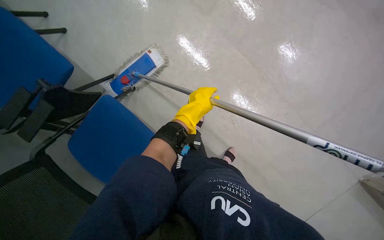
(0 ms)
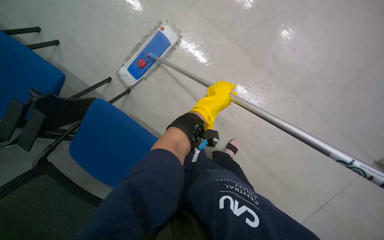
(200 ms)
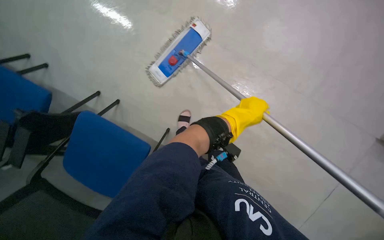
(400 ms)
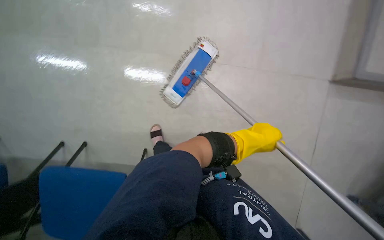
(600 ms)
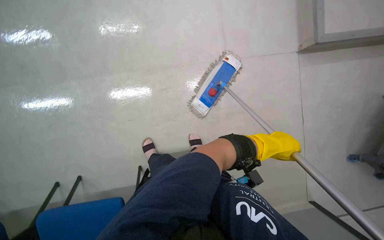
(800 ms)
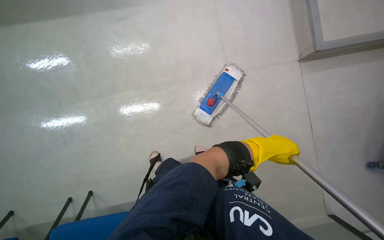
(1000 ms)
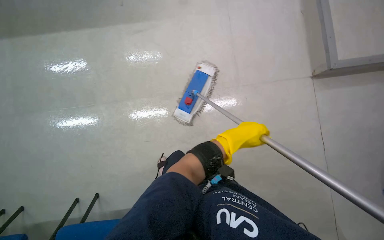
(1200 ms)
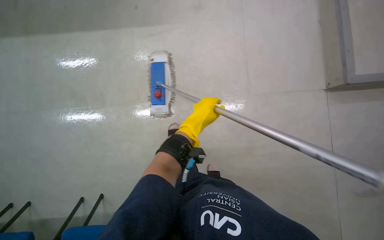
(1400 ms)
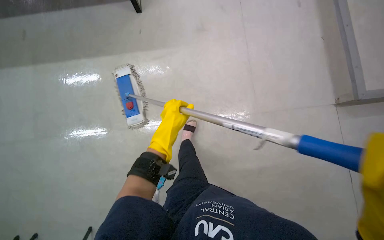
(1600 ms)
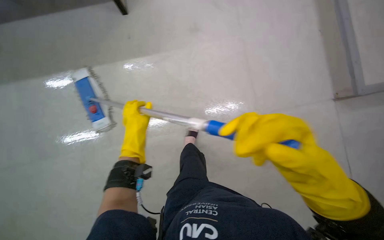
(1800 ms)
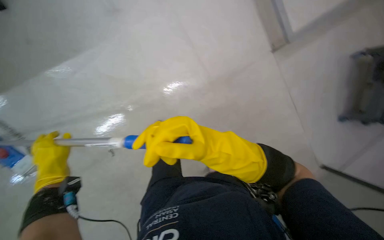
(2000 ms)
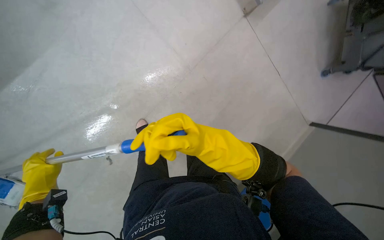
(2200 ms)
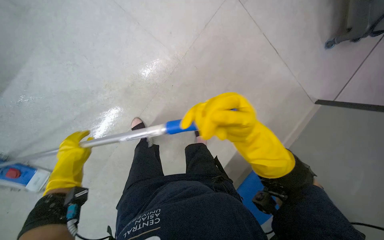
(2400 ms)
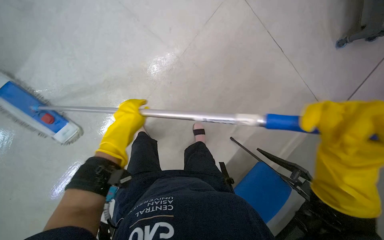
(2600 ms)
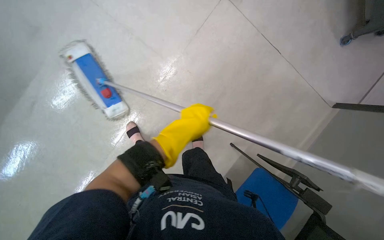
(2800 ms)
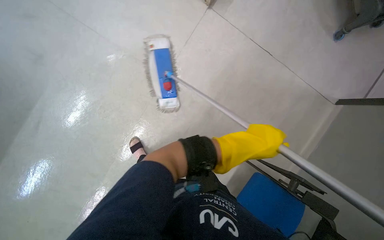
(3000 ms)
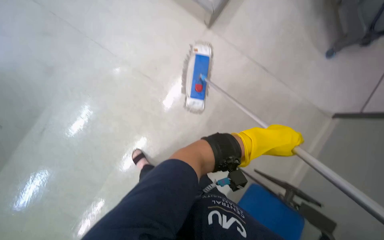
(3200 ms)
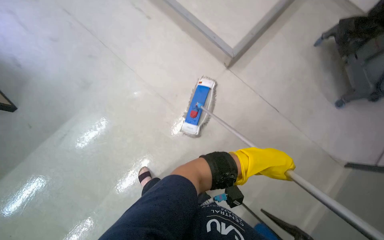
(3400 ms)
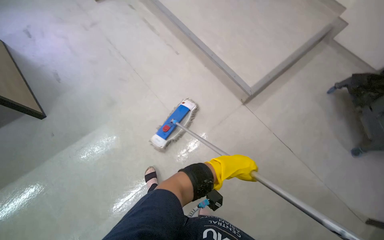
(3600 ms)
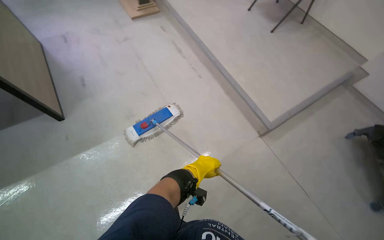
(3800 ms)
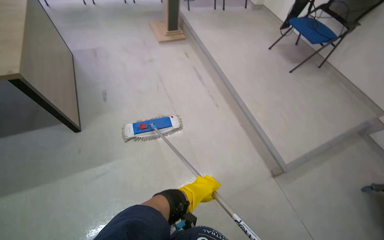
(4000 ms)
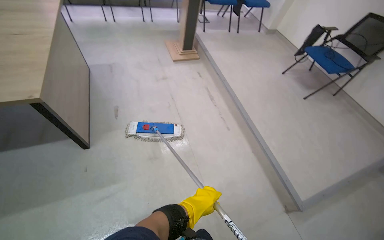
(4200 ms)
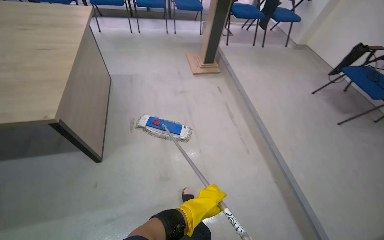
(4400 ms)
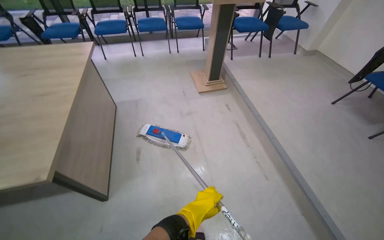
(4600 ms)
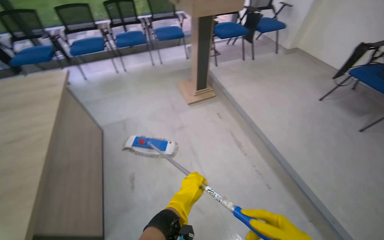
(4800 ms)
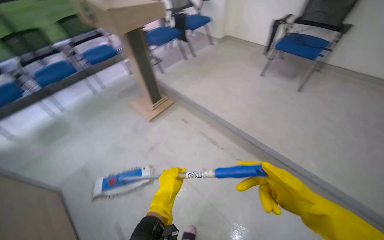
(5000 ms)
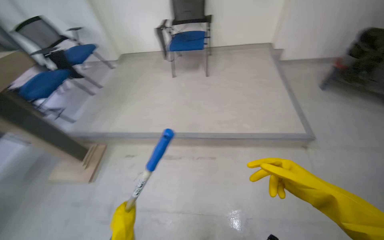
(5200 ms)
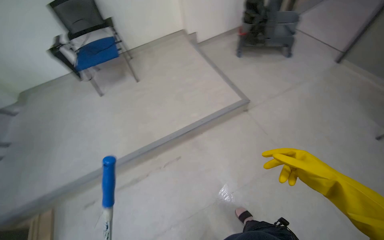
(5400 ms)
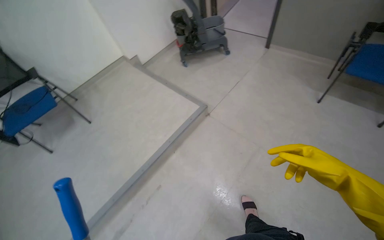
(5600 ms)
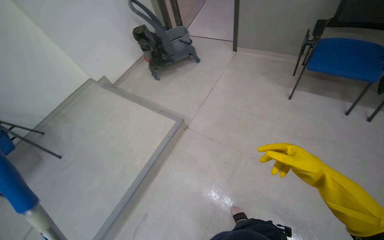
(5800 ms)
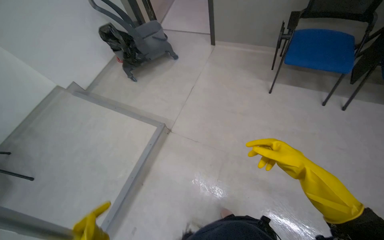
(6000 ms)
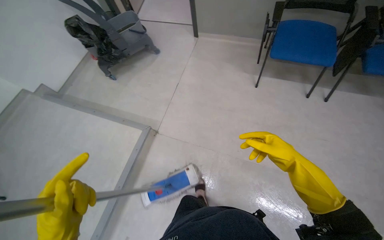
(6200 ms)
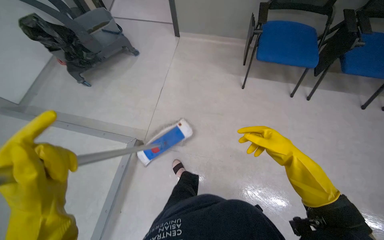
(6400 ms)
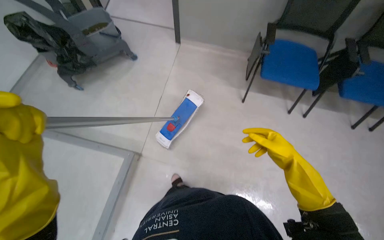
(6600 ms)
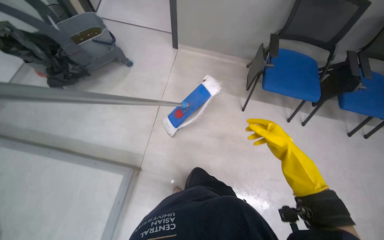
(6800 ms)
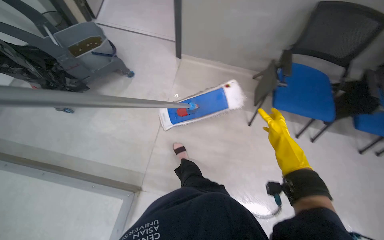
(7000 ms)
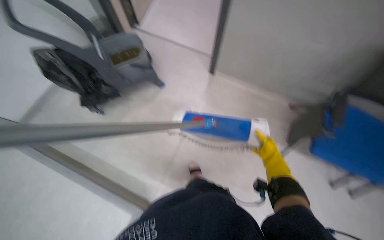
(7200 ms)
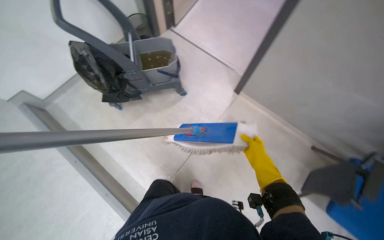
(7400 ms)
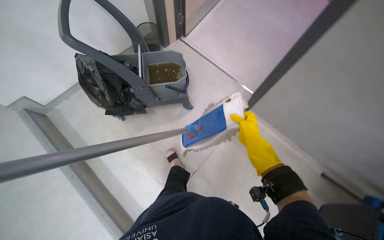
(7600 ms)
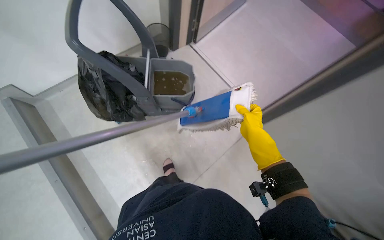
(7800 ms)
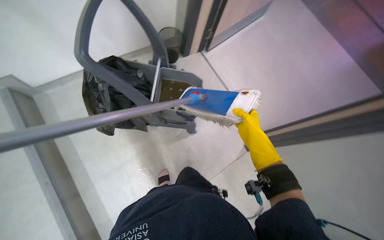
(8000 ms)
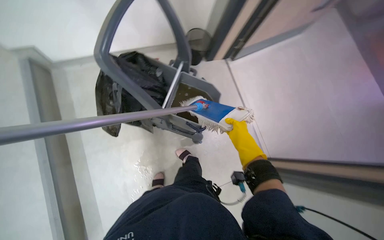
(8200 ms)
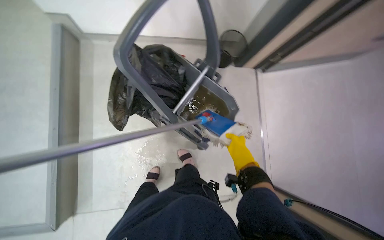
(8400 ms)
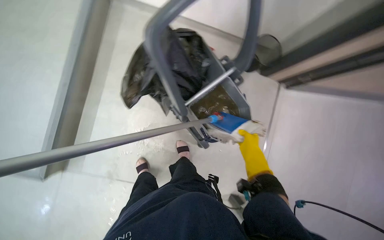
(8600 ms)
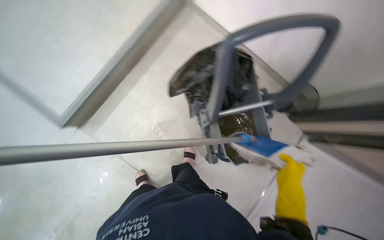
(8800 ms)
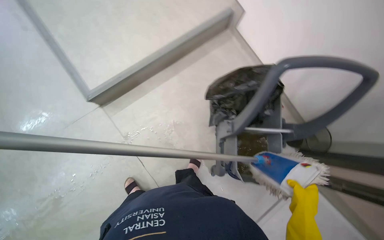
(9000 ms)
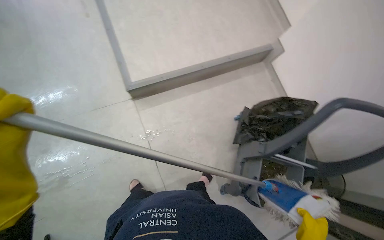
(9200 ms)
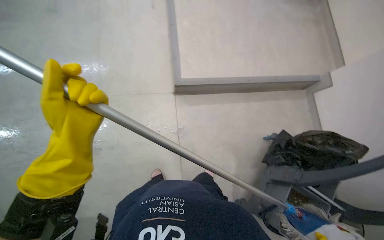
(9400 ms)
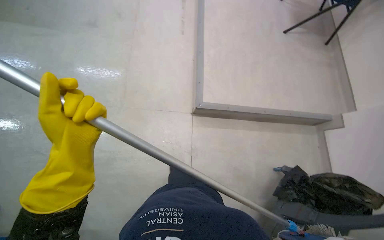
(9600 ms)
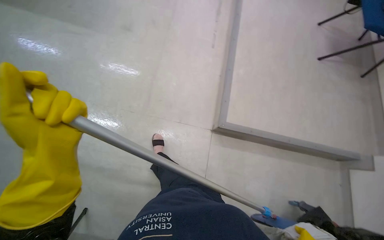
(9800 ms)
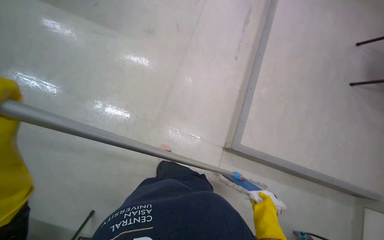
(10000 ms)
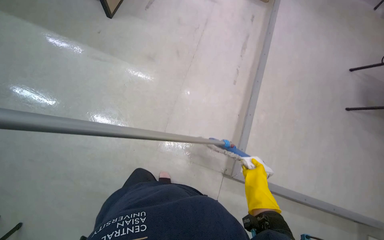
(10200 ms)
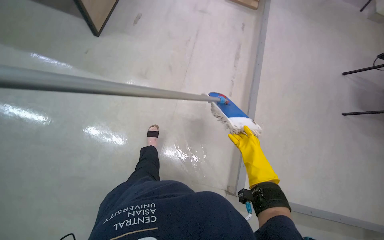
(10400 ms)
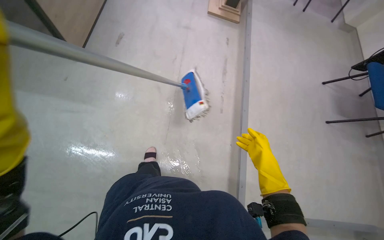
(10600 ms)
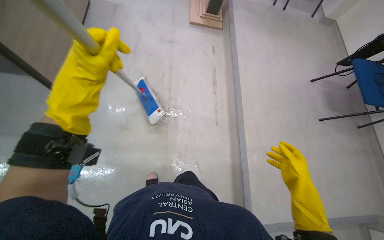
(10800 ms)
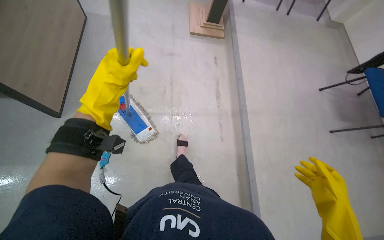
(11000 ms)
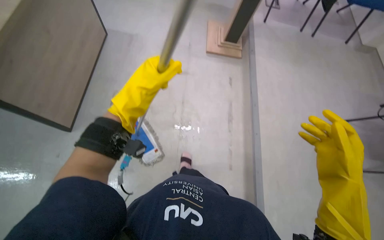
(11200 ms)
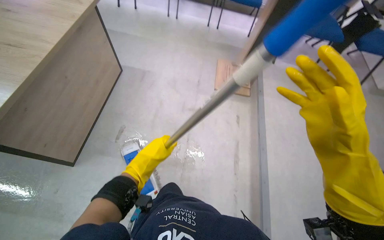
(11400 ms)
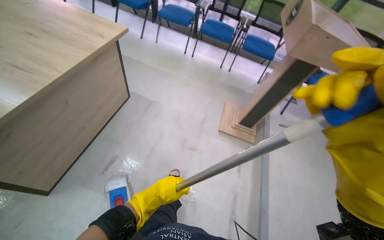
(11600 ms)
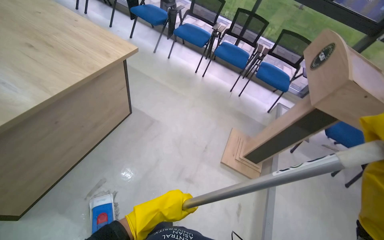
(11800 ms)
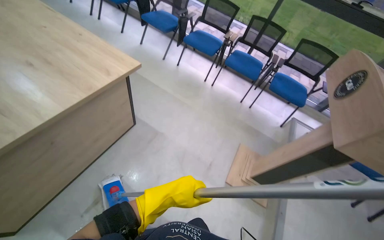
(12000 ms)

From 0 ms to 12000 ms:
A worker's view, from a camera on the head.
Job: mopping floor.
The whole recording: Mopping the meeting room floor. The worker mops the floor of the meeting room with a flat mop.
From 3000 ms to 4400 ms: The head travels about 70 cm. The head turns to the left by approximately 45 degrees. The view tips upward by some 45 degrees.
From 4400 ms to 6000 ms: The head rotates roughly 145 degrees to the right.
From 6000 ms to 7600 ms: The camera is carried roughly 1 m.
From 7600 ms to 9000 ms: The wearer's head swings approximately 100 degrees to the left.
From 9000 ms to 10400 ms: The camera travels some 90 cm. The head turns to the left by some 50 degrees. The view tips upward by roughly 20 degrees.
From 10400 ms to 12000 ms: The camera travels some 1.5 m. The view tilts approximately 25 degrees upward.

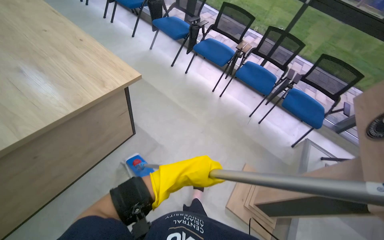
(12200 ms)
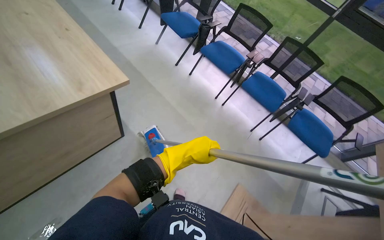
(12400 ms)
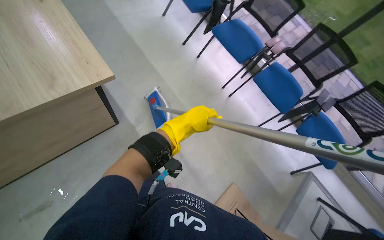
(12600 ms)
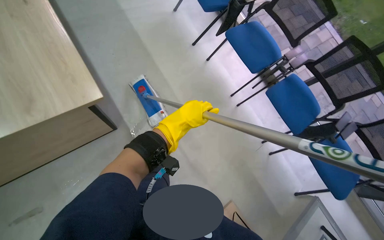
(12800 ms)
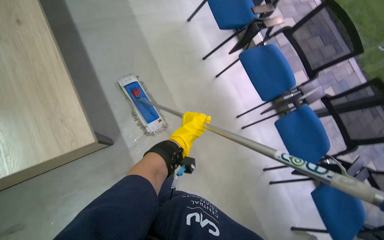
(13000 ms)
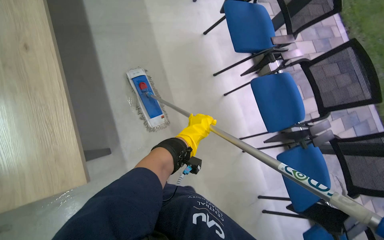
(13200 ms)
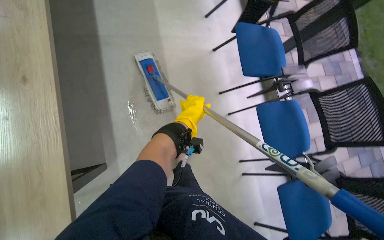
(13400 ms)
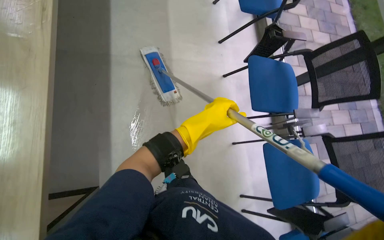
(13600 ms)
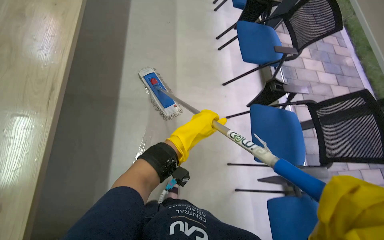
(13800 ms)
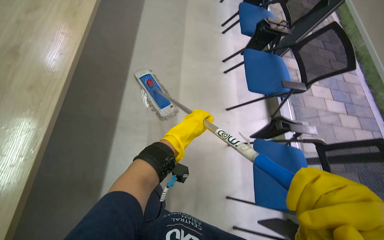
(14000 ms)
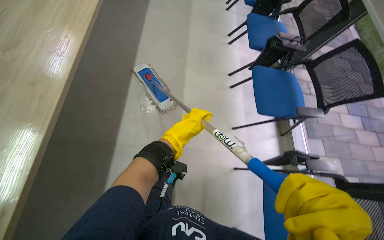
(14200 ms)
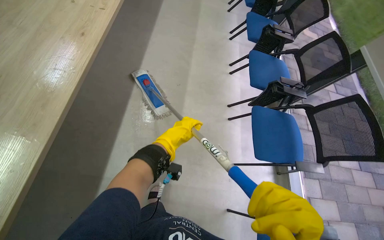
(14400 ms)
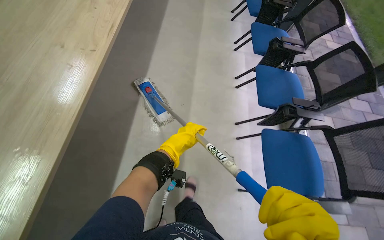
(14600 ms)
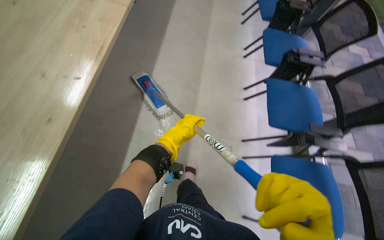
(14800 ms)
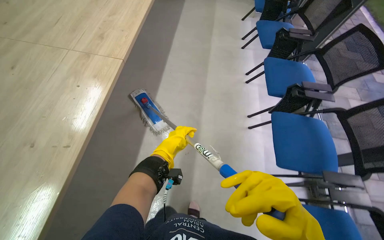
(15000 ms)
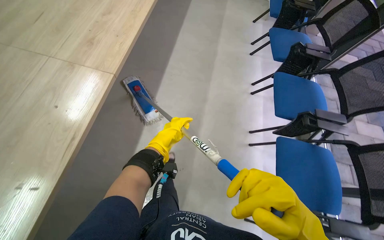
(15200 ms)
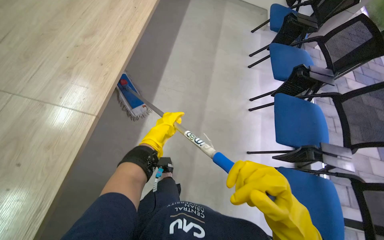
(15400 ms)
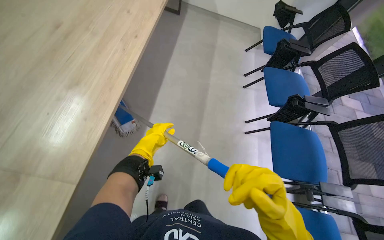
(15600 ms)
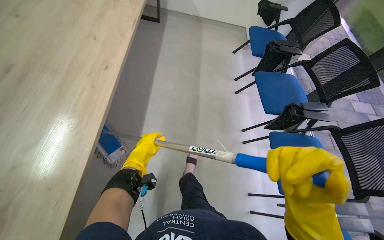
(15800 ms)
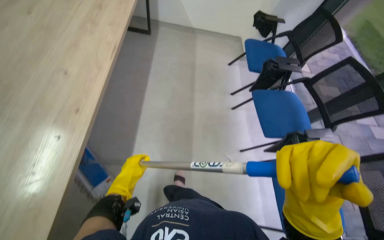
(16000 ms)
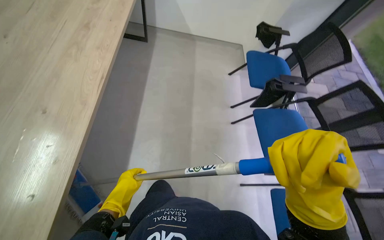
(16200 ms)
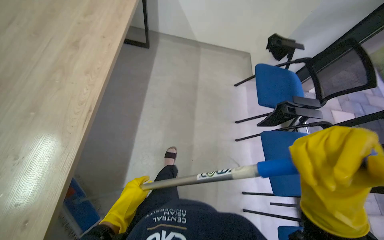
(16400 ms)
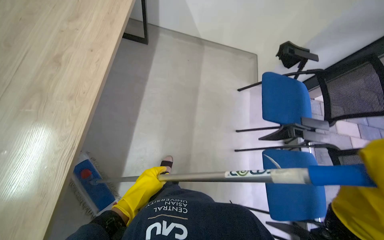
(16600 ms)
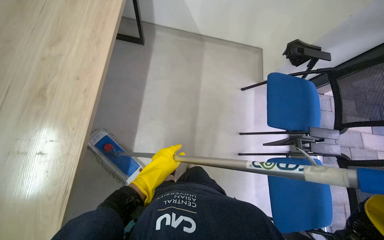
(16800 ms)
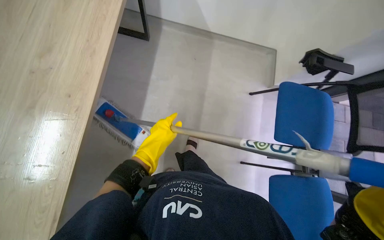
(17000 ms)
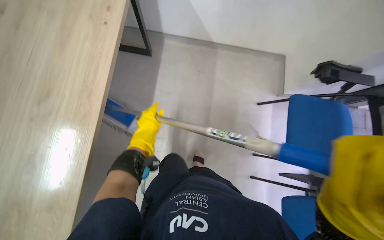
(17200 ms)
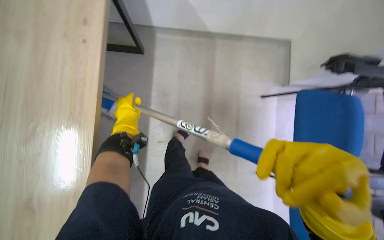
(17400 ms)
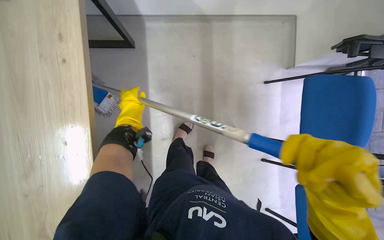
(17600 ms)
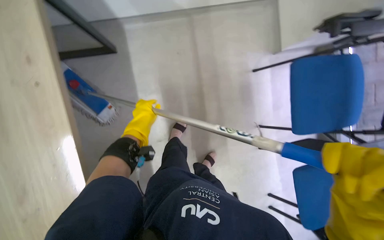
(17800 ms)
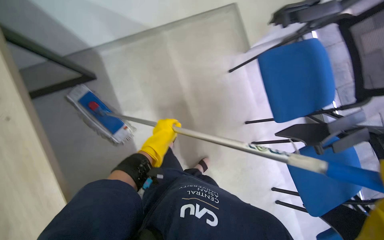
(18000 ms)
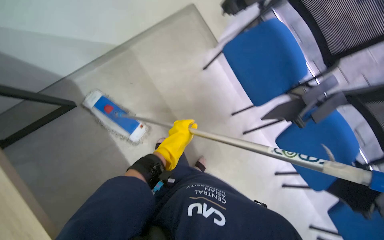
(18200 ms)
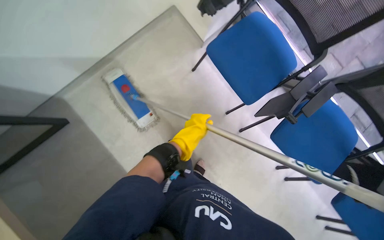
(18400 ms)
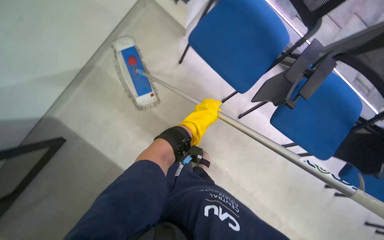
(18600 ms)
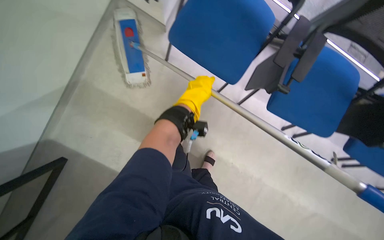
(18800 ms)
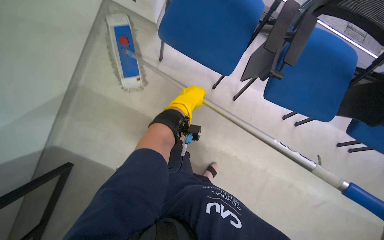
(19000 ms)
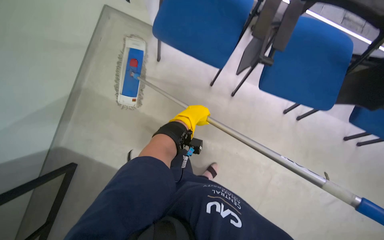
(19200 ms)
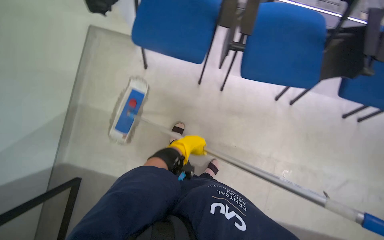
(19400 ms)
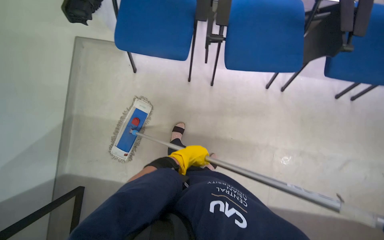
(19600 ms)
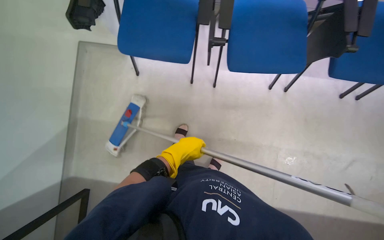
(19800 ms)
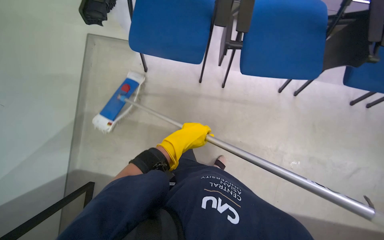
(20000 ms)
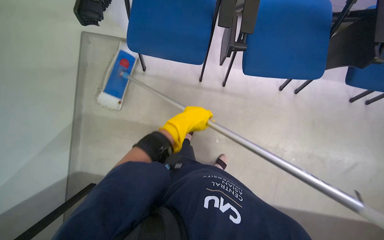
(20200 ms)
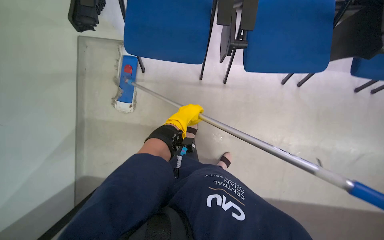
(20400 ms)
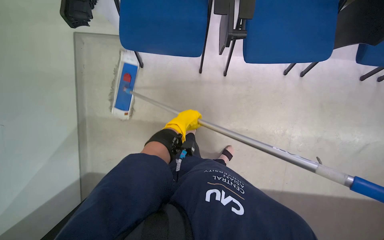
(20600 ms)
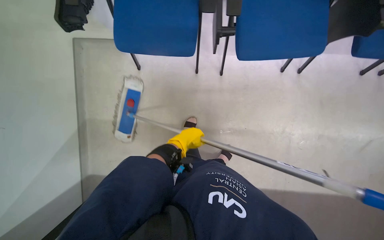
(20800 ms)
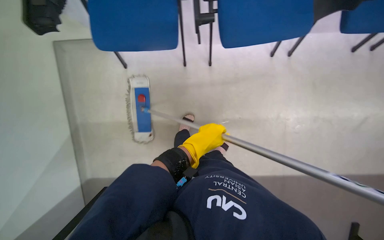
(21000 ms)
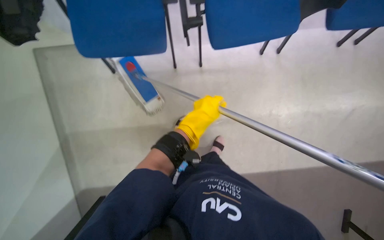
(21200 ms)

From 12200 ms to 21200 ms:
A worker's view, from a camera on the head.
Job: mopping floor.
The whole recording: Mopping the meeting room floor. The worker mops the floor of the meeting room with a flat mop.
From 12200 ms to 13800 ms: The camera is carried roughly 1.5 m. The wearer looks roughly 50 degrees further to the left.
From 13800 ms to 15200 ms: The head travels approximately 1.5 m.
From 15200 ms to 16600 ms: The head travels about 1.5 m.
From 16600 ms to 18200 ms: The wearer moves some 60 cm. The camera pitches downward, by roughly 15 degrees. The scene turns about 40 degrees counterclockwise in the picture.
From 18200 ms to 19800 ms: The scene rotates counterclockwise by approximately 55 degrees.
From 19800 ms to 21200 ms: The left hand goes nearer and farther, roughly 10 cm each way, reversing 2 times.
